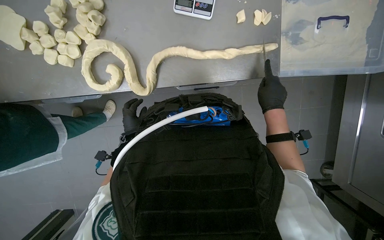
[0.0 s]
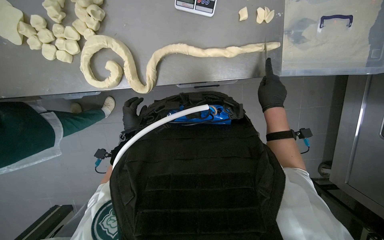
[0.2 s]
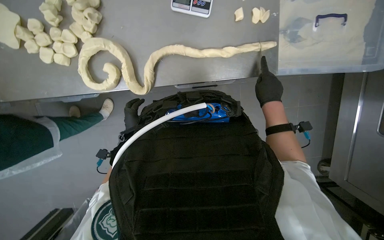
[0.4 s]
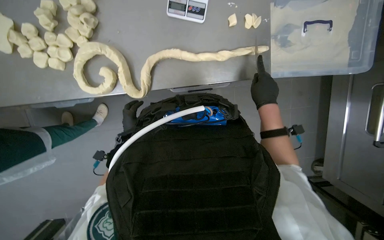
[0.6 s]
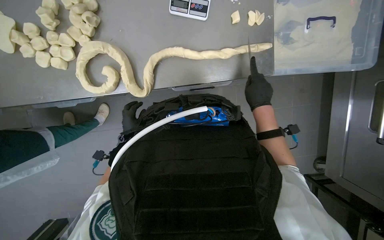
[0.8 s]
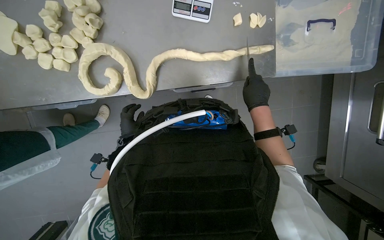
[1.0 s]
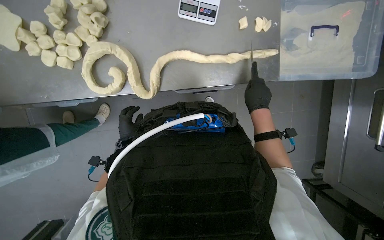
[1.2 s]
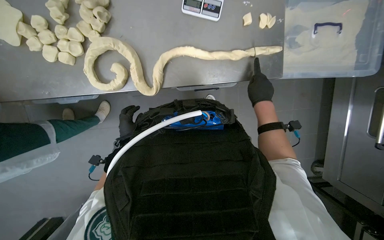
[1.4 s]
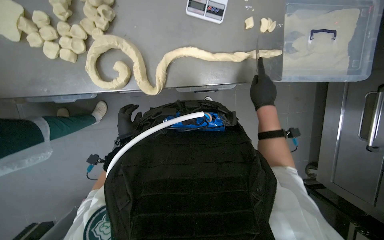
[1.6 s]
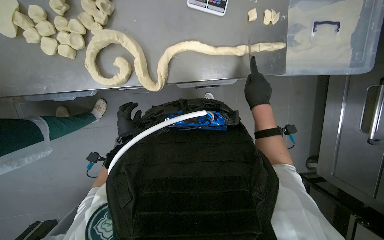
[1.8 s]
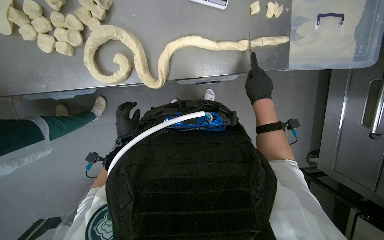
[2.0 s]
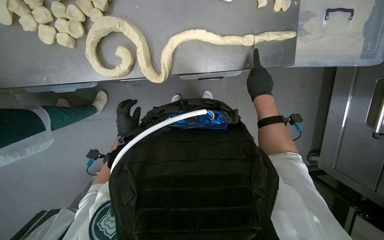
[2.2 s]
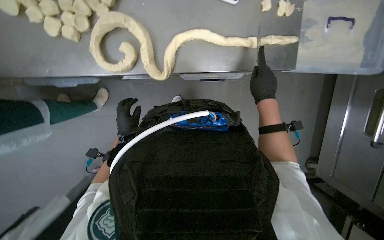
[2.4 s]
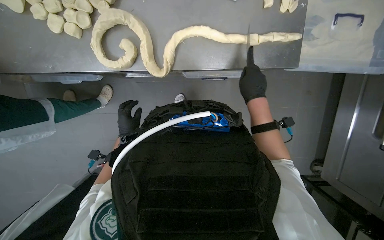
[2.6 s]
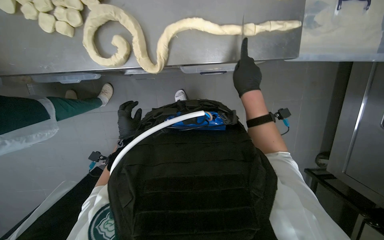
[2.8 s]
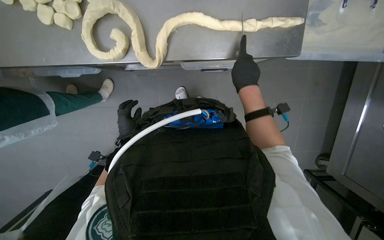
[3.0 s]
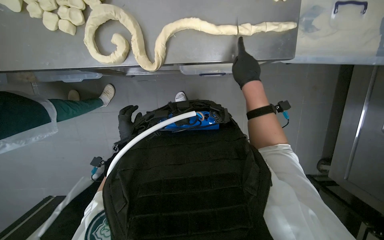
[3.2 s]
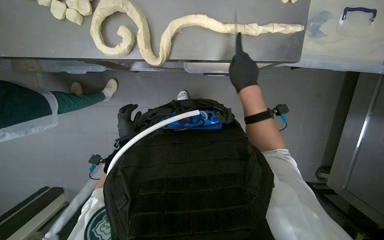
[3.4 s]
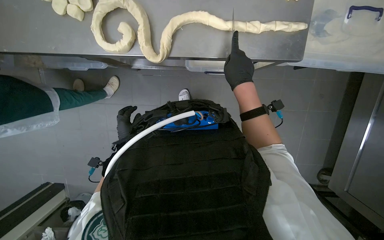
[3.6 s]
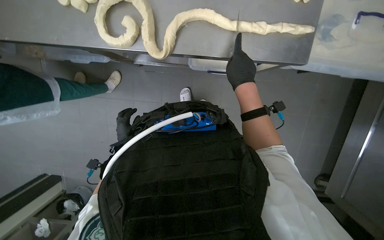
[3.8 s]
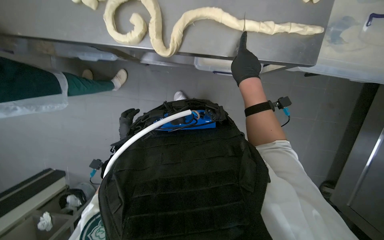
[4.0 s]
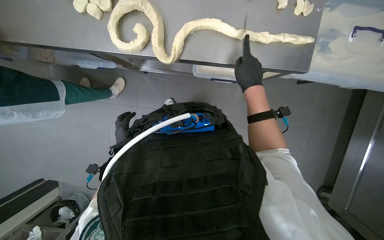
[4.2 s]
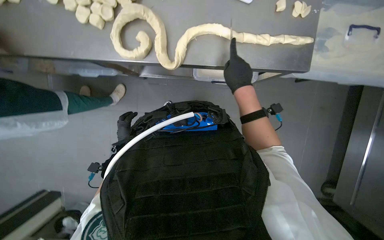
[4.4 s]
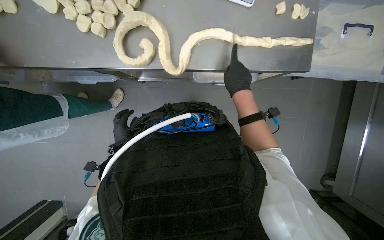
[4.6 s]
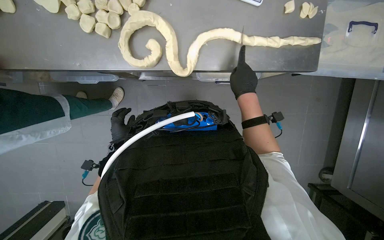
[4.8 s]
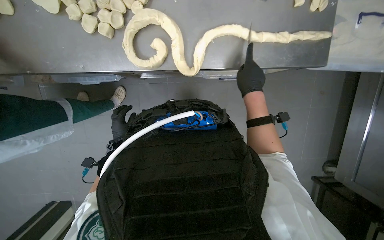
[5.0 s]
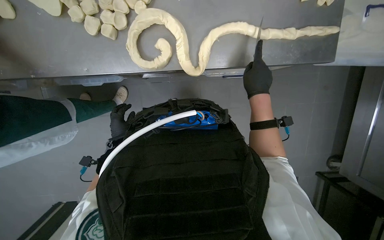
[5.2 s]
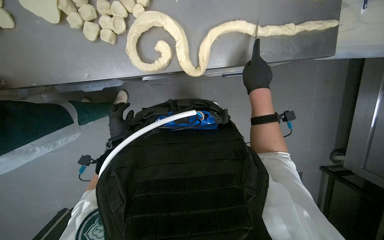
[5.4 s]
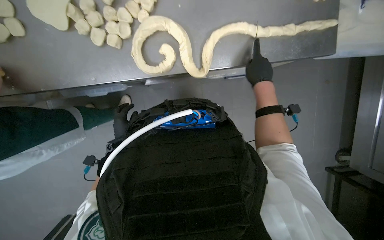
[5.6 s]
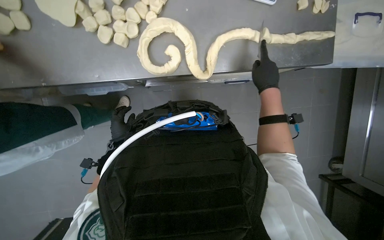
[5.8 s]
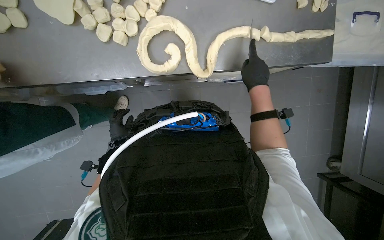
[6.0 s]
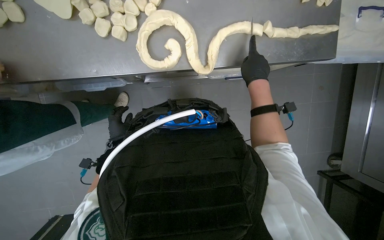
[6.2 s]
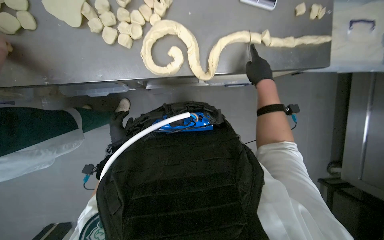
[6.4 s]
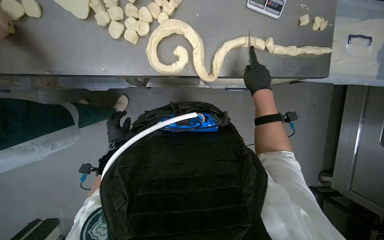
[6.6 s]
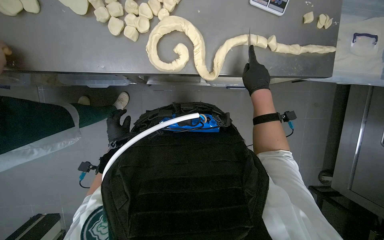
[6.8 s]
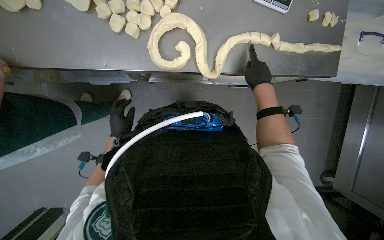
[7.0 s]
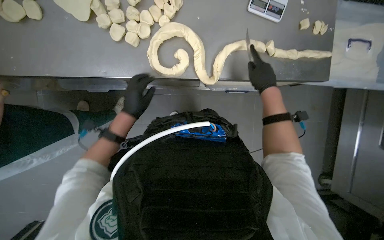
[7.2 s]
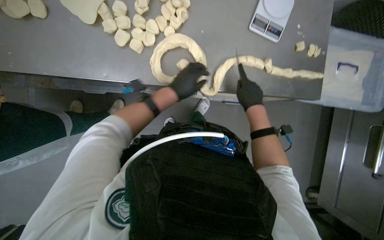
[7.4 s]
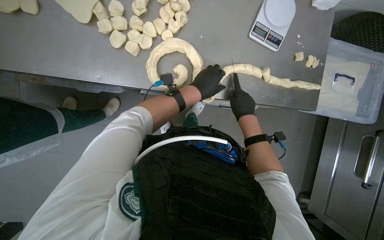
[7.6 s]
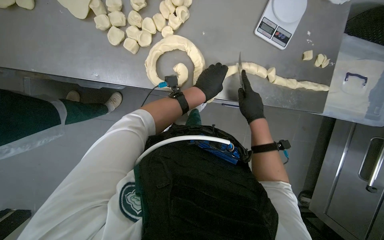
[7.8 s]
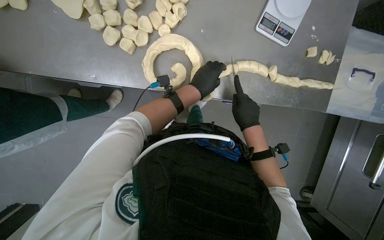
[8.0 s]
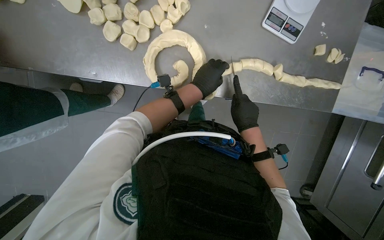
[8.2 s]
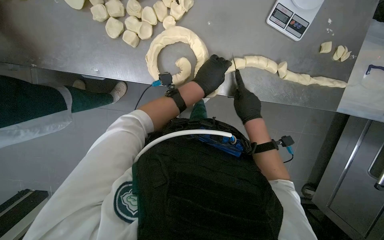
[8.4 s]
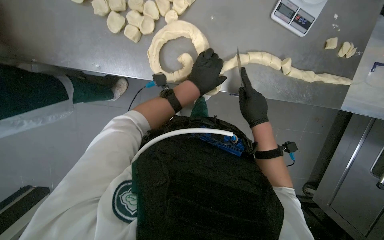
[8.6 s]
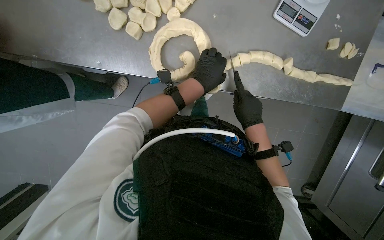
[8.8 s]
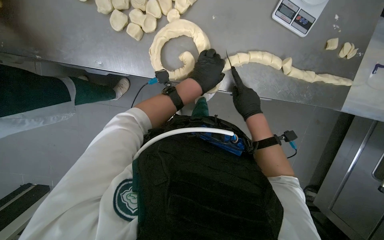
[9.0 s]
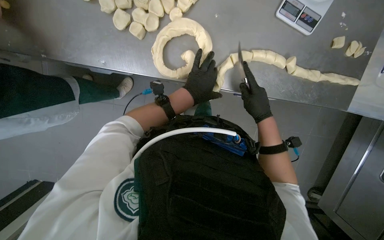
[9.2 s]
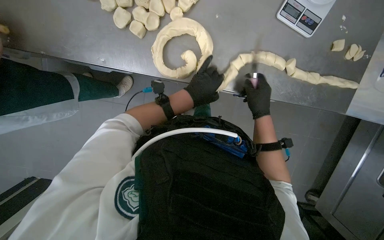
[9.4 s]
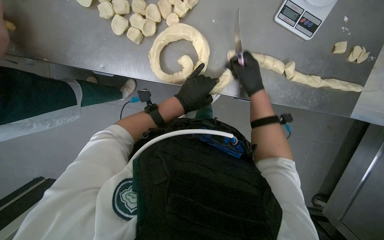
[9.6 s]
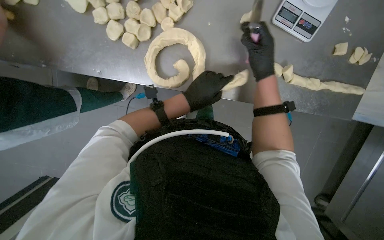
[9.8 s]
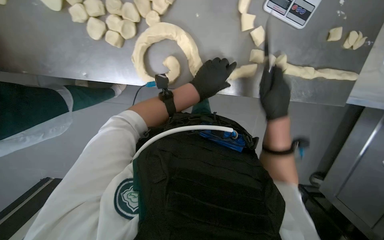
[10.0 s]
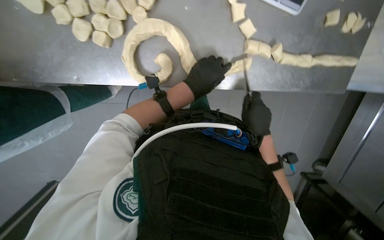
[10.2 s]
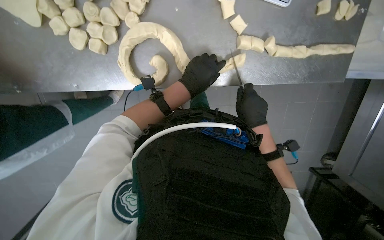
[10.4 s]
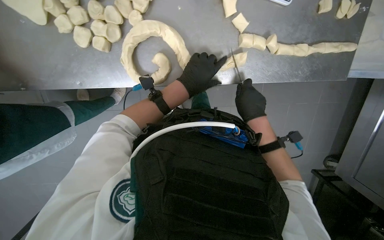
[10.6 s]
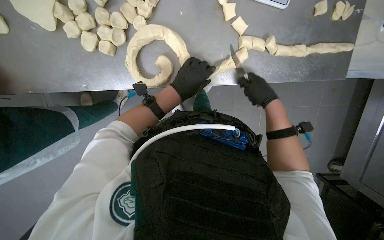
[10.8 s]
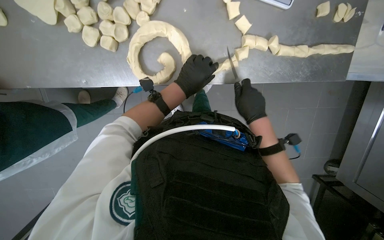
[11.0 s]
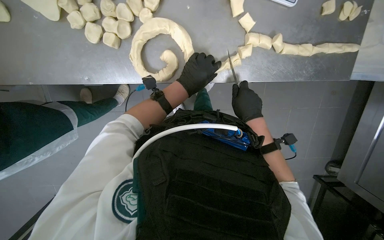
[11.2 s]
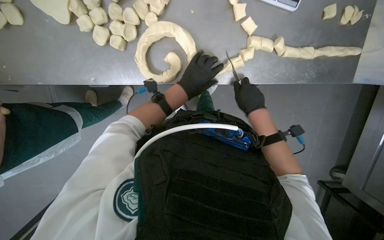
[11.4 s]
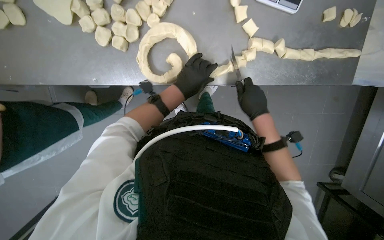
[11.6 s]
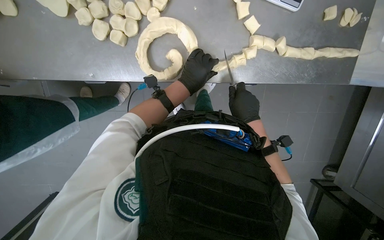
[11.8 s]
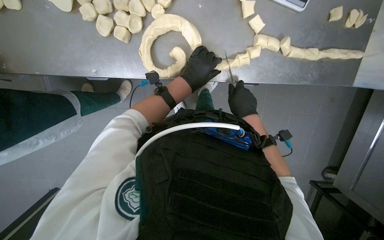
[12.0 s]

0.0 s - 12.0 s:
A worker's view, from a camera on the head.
Job: preparing food.
The whole recording: Shaping and cutting dough into portions. The worker shapes a long piece of dough and then cuts it into smaller portions.
0.0 s - 1.6 s: The hands work in one place, with small movements.
1.6 s - 3.0 s: The hands work in one place, with small movements.
6.0 s - 7.6 s: The left hand goes roughly 40 cm to the right and up the picture.
7.6 s - 9.0 s: The hands are busy where they are.
9.0 s - 10.4 s: The right hand travels up the picture and back again, approximately 15 cm each way.
10.4 s - 12.0 s: The hands make small movements and keep their place.

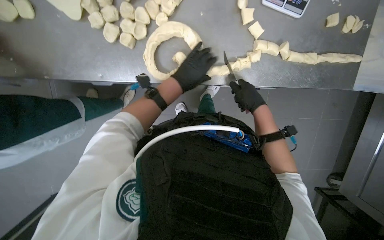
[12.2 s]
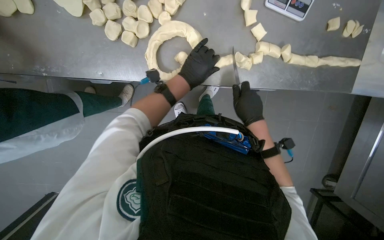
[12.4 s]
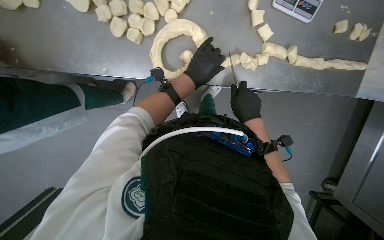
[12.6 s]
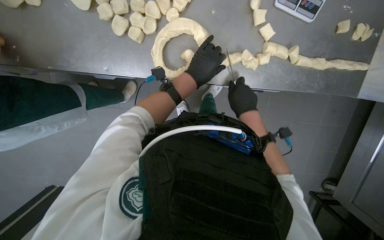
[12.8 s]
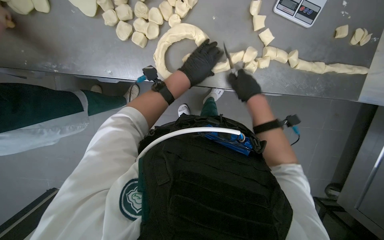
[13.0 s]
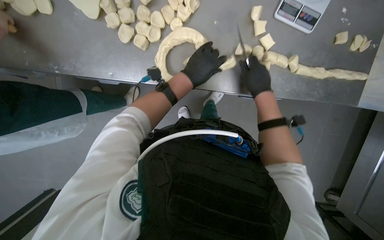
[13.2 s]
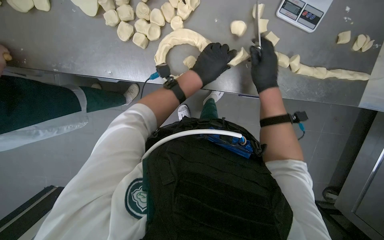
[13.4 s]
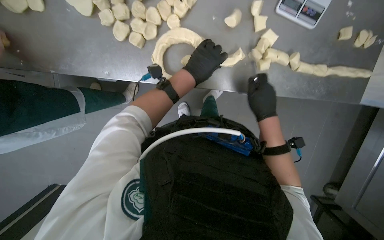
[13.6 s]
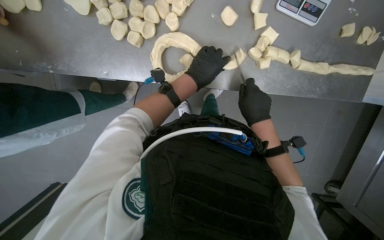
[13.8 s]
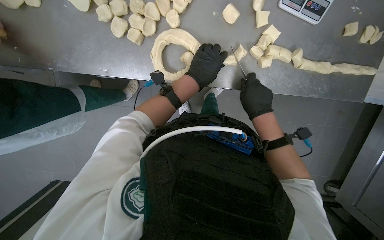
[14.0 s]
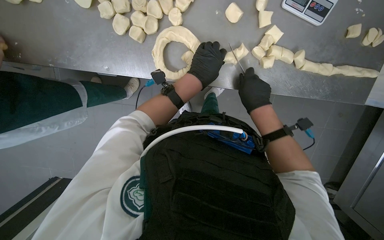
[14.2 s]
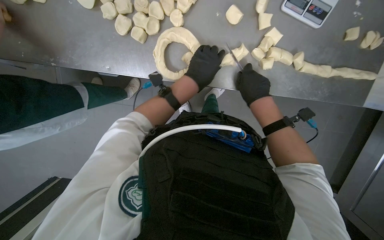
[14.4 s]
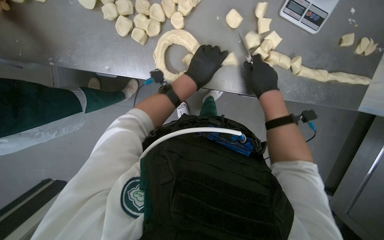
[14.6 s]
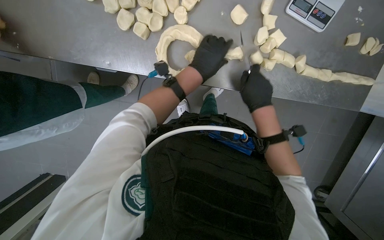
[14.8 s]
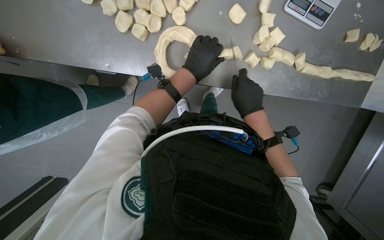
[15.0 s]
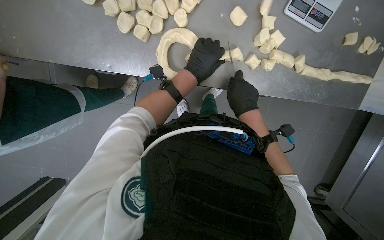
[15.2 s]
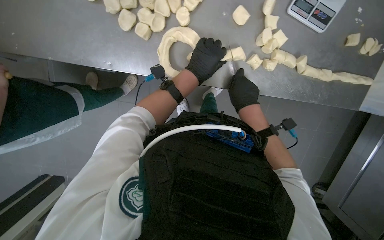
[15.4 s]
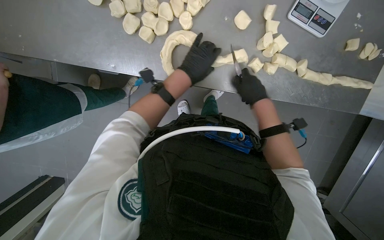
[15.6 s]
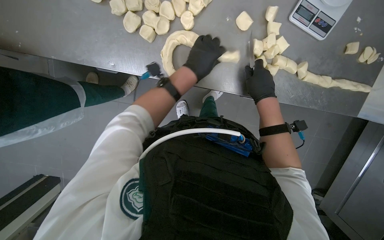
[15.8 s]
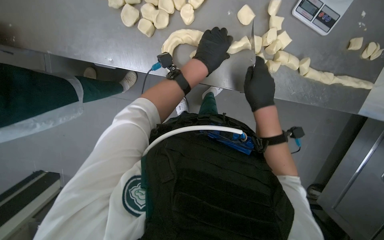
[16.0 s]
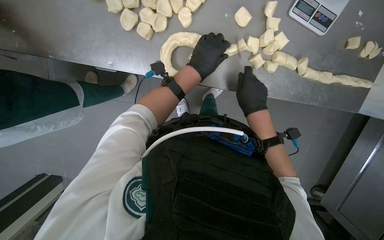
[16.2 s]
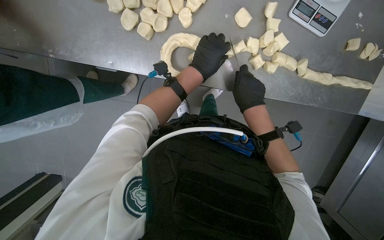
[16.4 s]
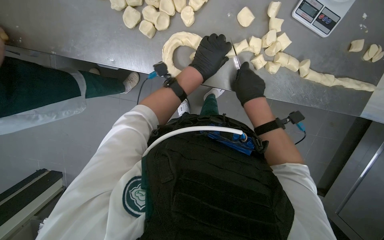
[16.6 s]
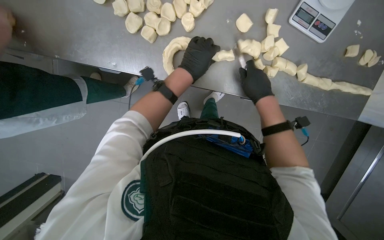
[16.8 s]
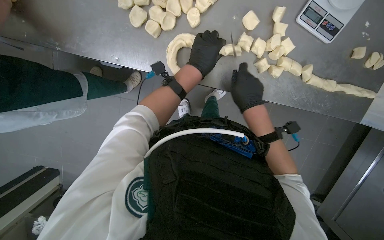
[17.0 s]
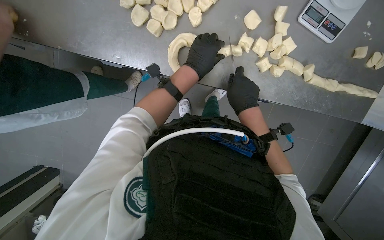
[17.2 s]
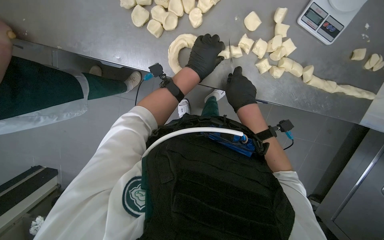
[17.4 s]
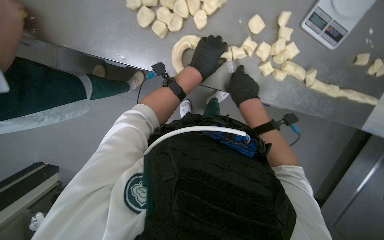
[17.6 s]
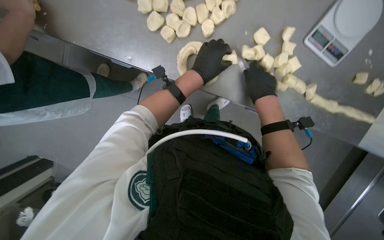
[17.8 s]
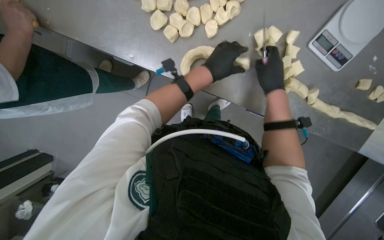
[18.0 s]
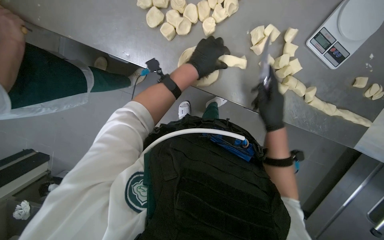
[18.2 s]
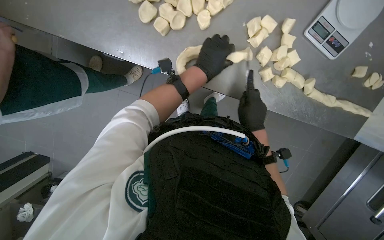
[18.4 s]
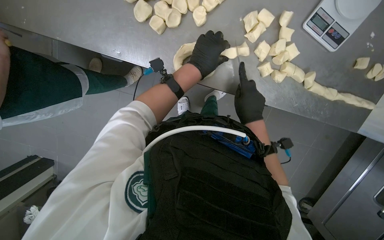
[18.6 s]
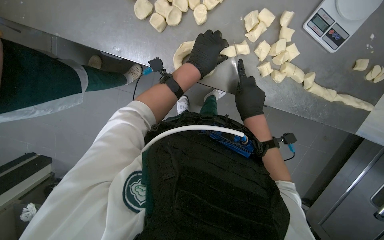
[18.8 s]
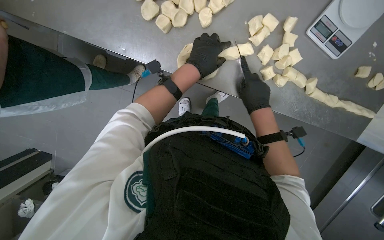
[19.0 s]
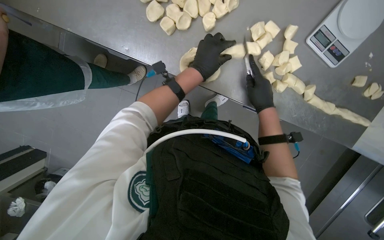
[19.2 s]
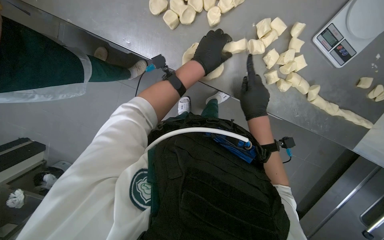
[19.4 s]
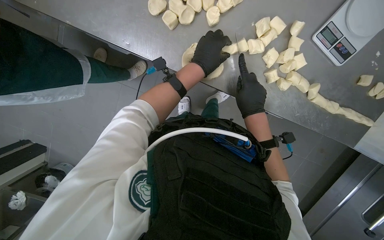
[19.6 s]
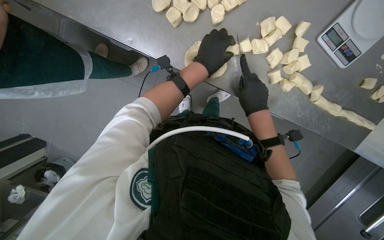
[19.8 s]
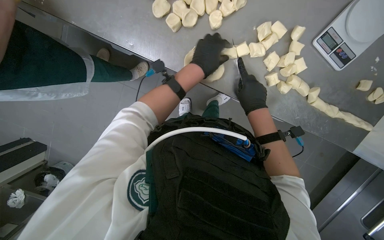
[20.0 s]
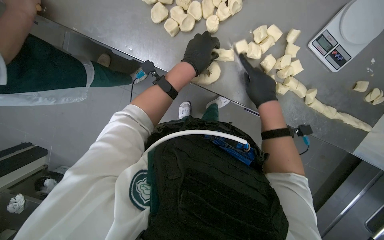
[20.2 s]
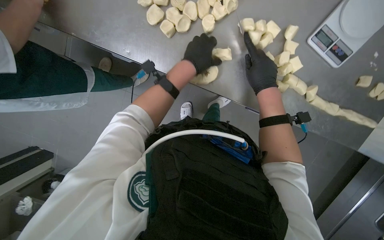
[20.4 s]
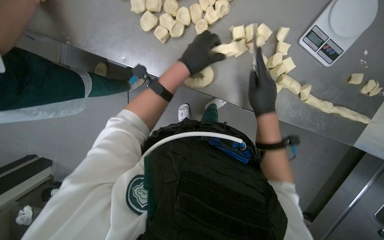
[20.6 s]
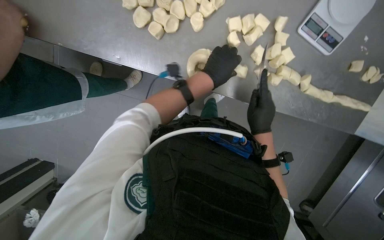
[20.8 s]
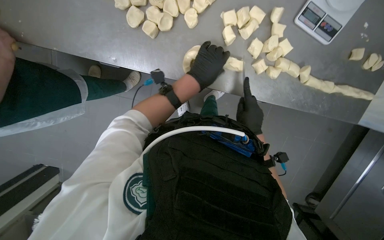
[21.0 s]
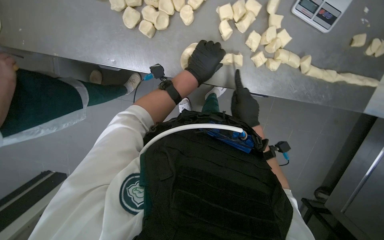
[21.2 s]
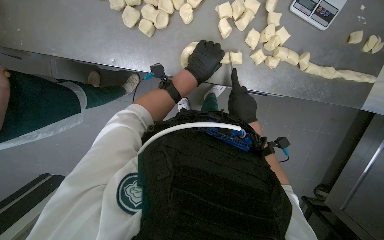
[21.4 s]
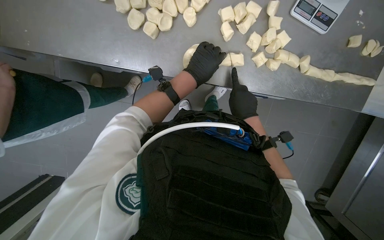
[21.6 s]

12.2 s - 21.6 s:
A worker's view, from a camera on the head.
Job: preparing food.
The whole recording: Shaping and cutting dough into portions. The worker shapes a long piece of dough and then cuts it into smaller portions.
13.8 s - 17.0 s: The hands work in one place, with small movements.
17.0 s - 20.0 s: The hands work in one place, with small movements.
